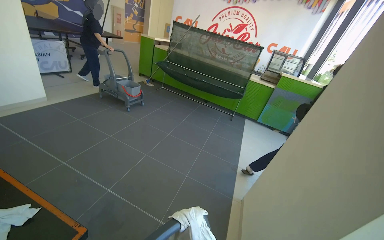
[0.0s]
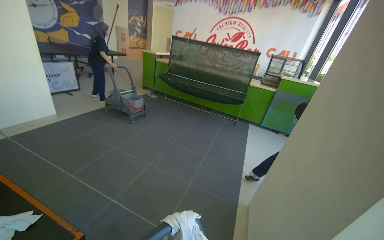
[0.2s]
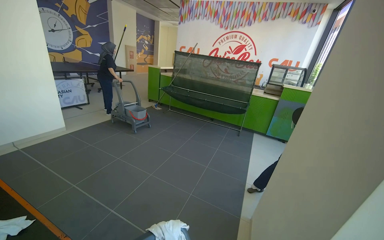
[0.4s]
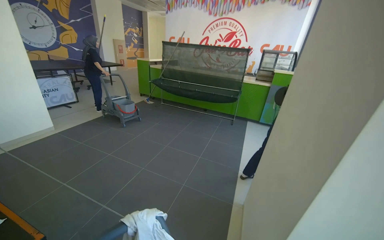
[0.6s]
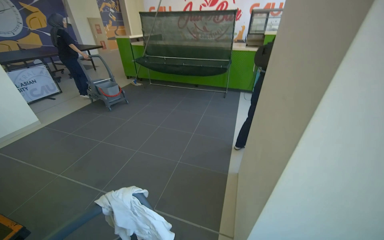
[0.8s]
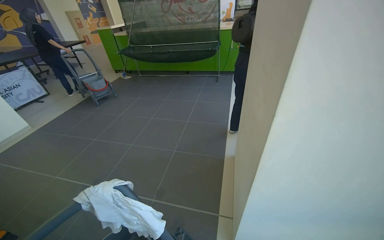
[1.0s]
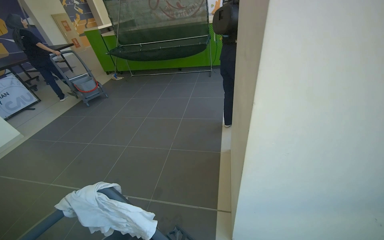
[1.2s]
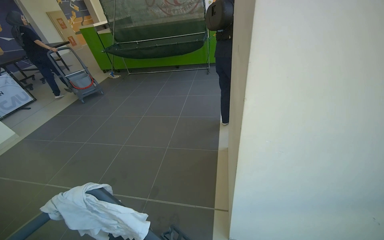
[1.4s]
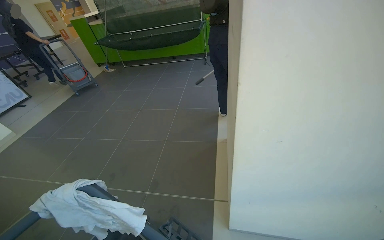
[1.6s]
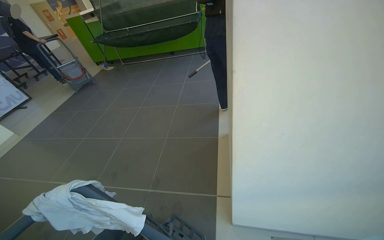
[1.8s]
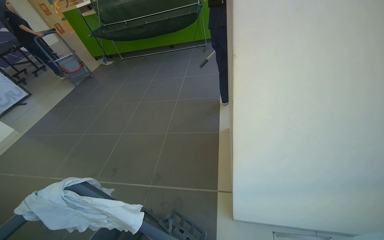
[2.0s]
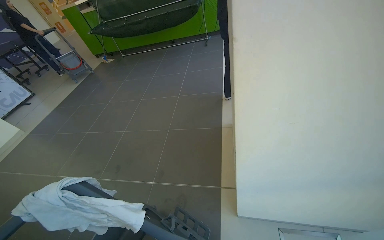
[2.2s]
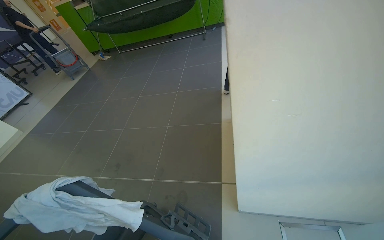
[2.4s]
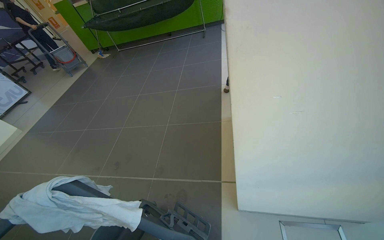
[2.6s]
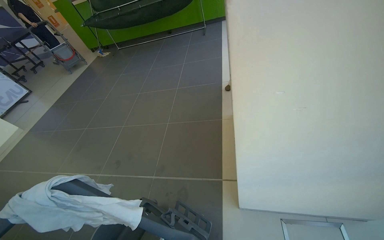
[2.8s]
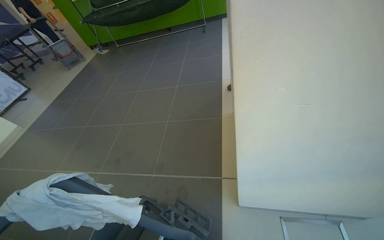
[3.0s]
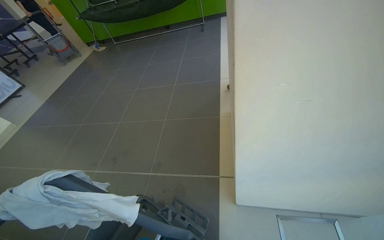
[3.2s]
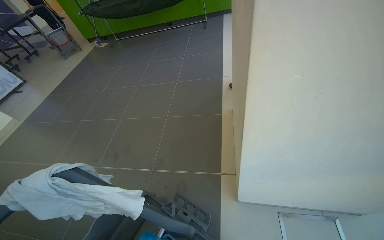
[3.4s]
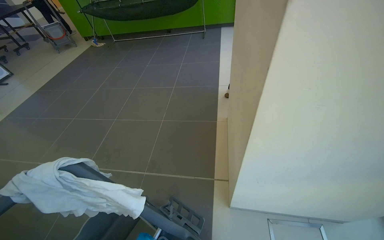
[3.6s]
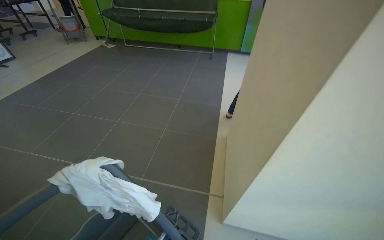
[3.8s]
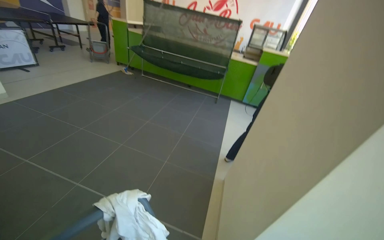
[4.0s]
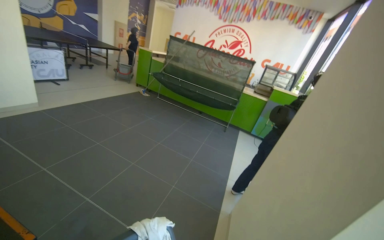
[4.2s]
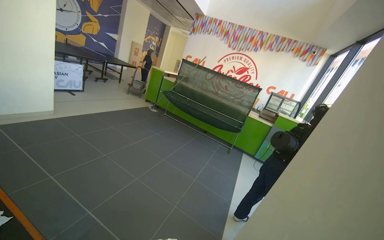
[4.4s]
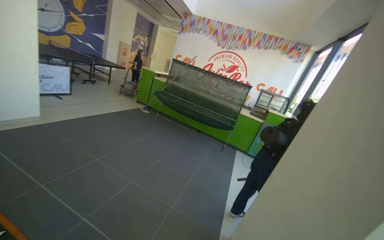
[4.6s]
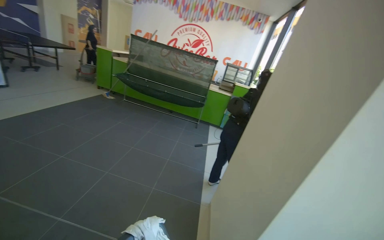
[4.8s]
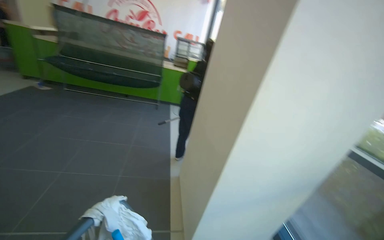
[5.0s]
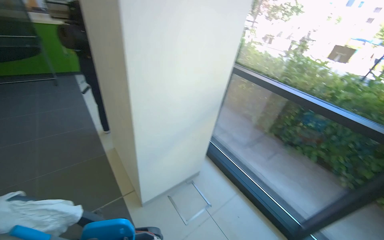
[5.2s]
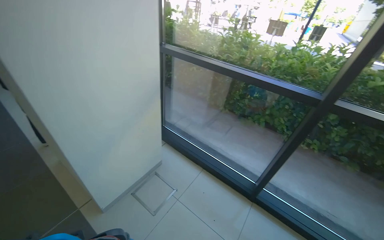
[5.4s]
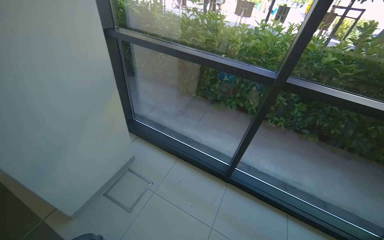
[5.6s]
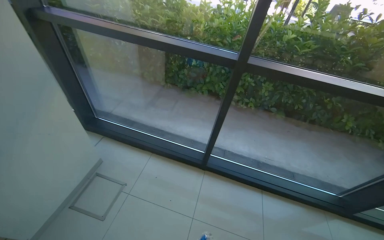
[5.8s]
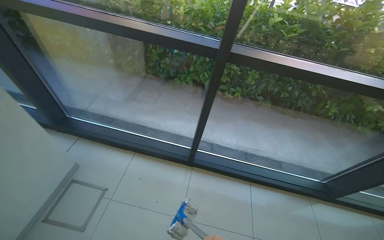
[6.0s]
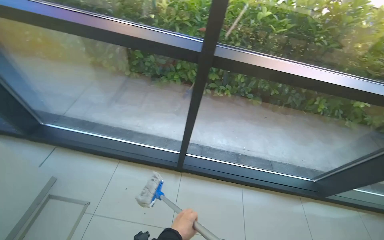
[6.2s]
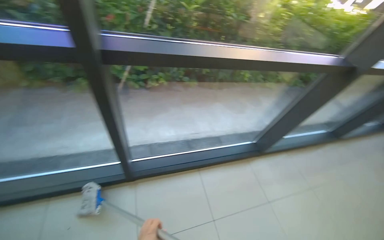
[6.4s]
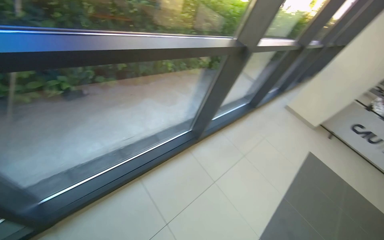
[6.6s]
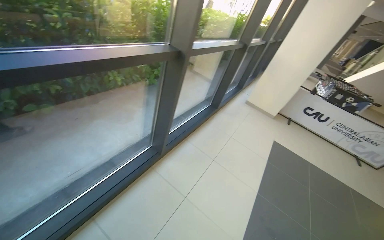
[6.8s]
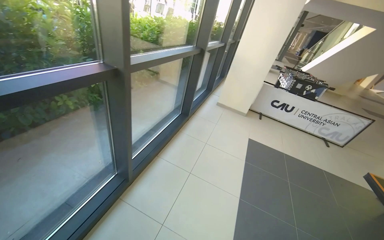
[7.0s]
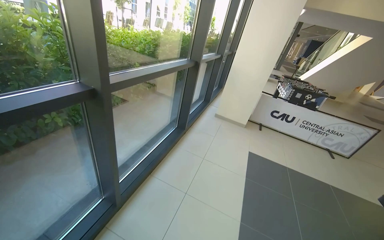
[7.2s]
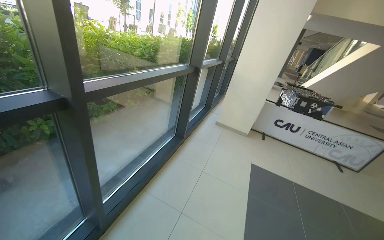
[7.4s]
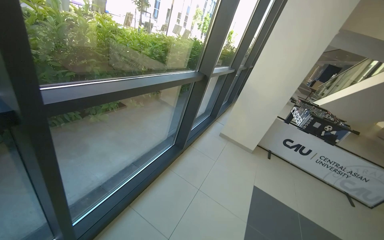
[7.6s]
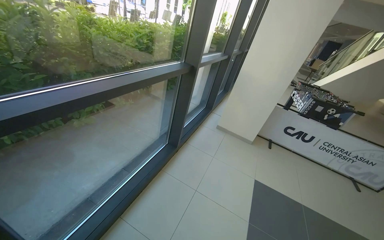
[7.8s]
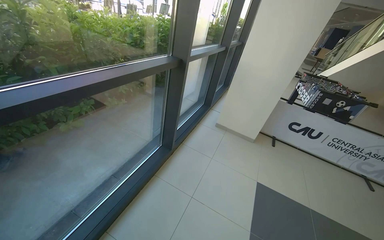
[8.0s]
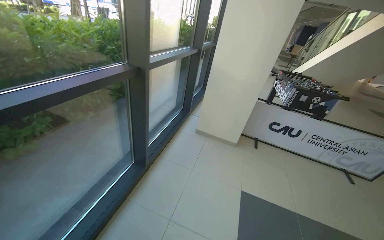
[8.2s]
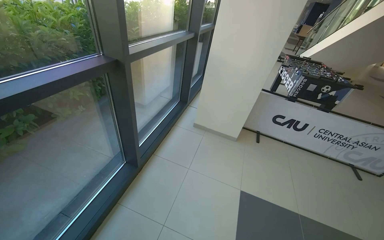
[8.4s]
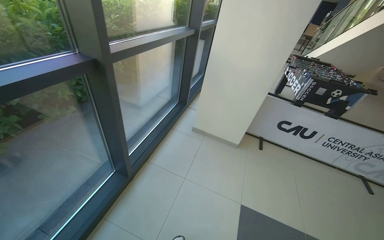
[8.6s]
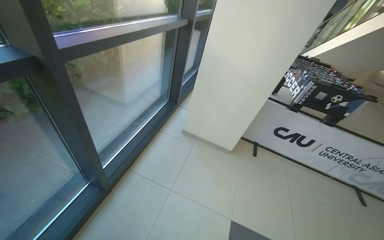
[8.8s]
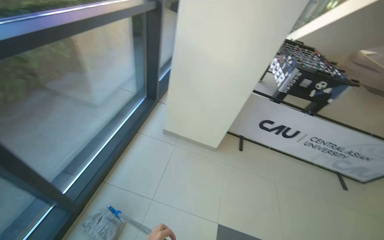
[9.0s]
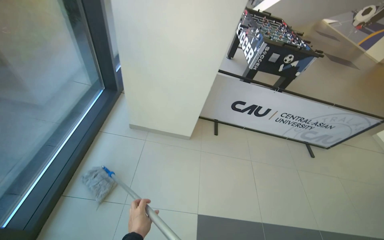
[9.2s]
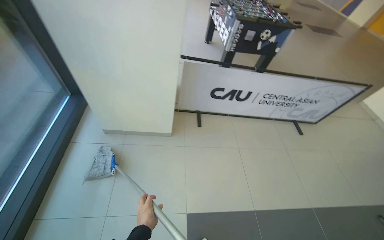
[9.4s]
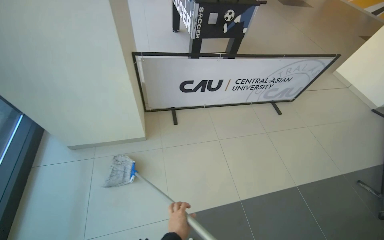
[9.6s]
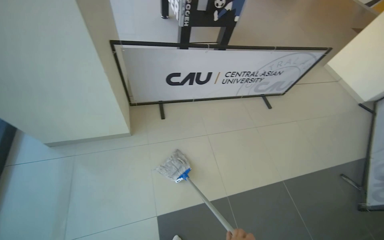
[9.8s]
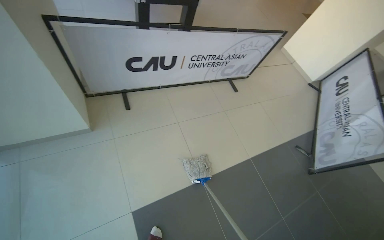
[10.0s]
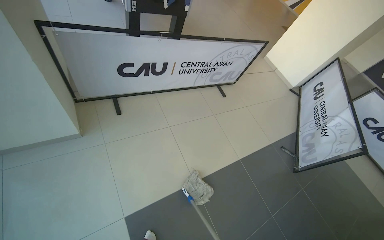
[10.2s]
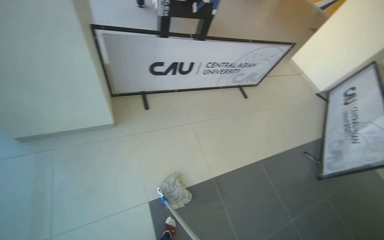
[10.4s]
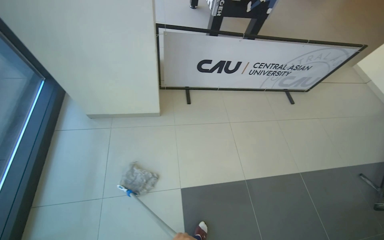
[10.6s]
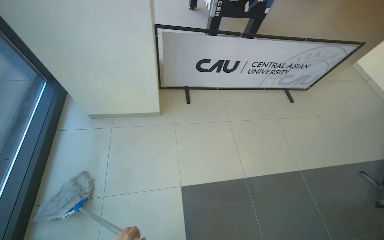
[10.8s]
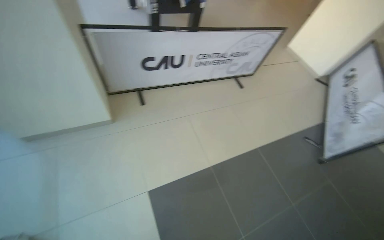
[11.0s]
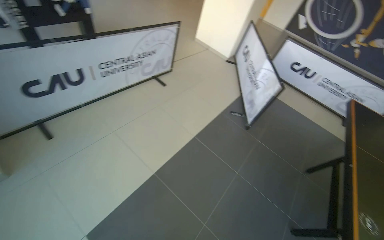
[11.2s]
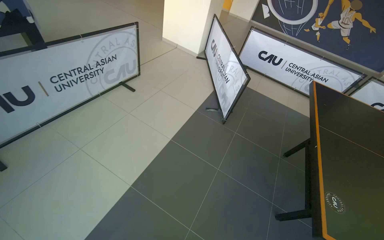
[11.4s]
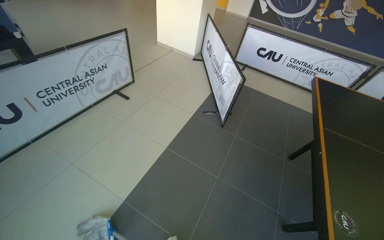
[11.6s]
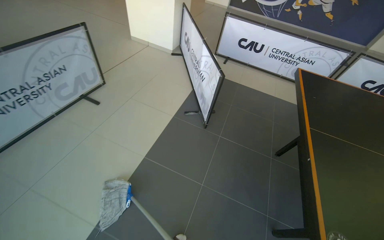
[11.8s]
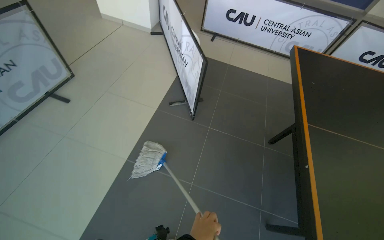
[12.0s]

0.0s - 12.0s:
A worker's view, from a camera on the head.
Job: mopping floor.
The whole recording: Mopping tiled floor. The worker mops the tiled floor with a mop and bucket.
0.0s - 1.6s: The camera travels to the right, roughly 60 cm. The scene rotates counterclockwise by approximately 25 degrees.
3.0s - 4.4s: The head travels roughly 60 cm. The camera pitches upward, by roughly 35 degrees. The scene turns some 35 degrees clockwise in the picture.
4.4s - 6.0s: The camera is carried about 90 cm. The head rotates approximately 100 degrees to the right. The camera pitches downward, by about 50 degrees.
6.0s - 7.6s: The wearer moves about 1.5 m. The wearer's head swings approximately 70 degrees to the right.
7.6s - 9.0s: The camera travels roughly 1.5 m. The view tips downward by approximately 20 degrees.
9.0s - 10.4s: The camera travels approximately 50 cm. The wearer looks some 35 degrees further to the right. The wearer looks about 20 degrees further downward.
10.4s - 12.0s: The wearer moves some 1 m. The wearer's head swings about 50 degrees to the right.

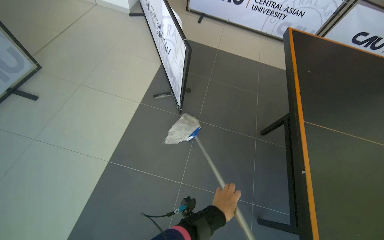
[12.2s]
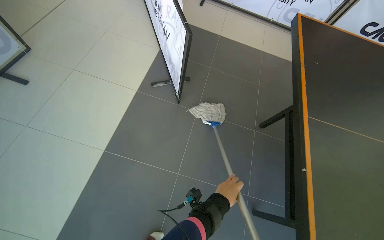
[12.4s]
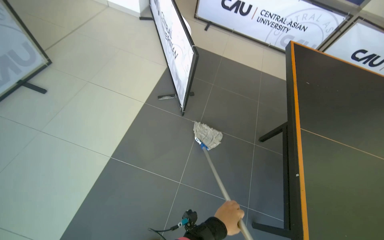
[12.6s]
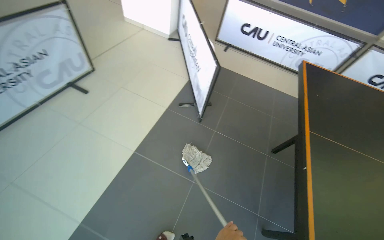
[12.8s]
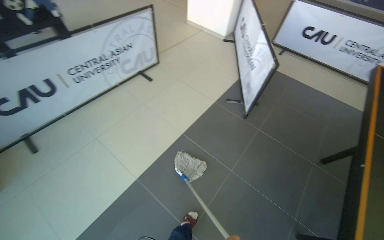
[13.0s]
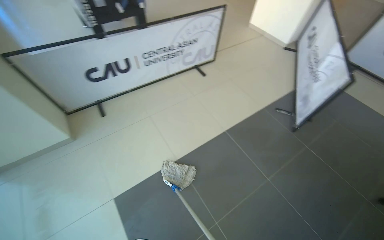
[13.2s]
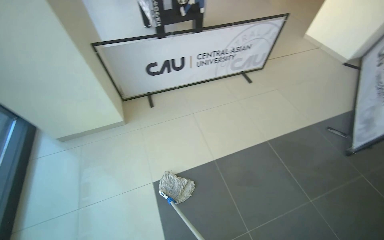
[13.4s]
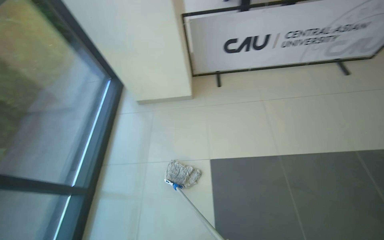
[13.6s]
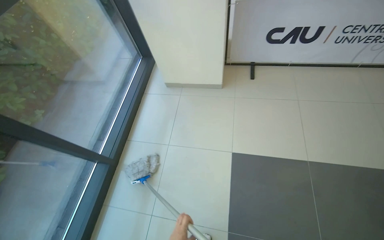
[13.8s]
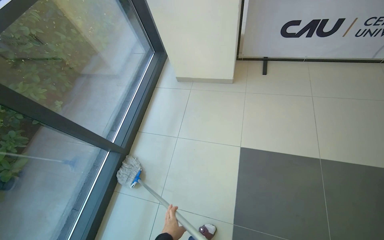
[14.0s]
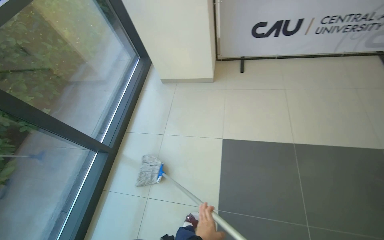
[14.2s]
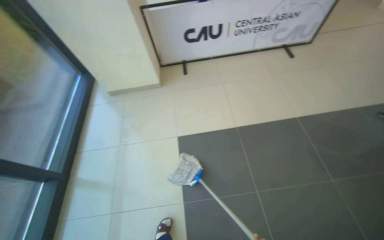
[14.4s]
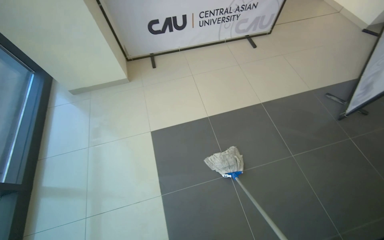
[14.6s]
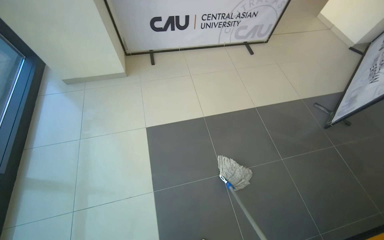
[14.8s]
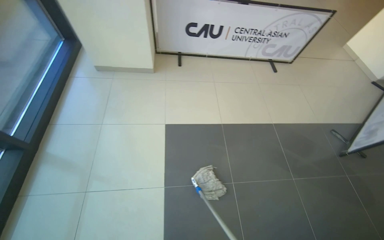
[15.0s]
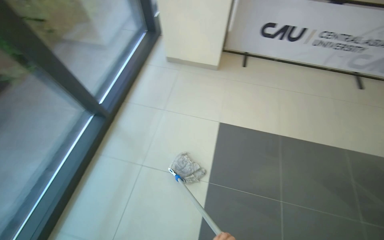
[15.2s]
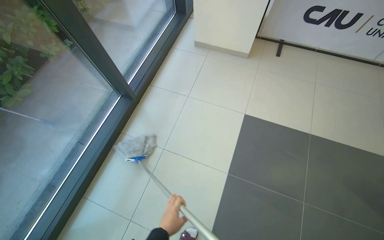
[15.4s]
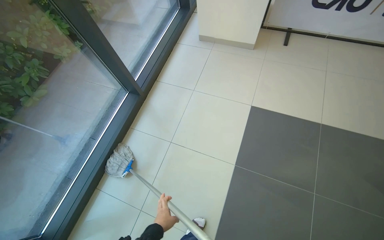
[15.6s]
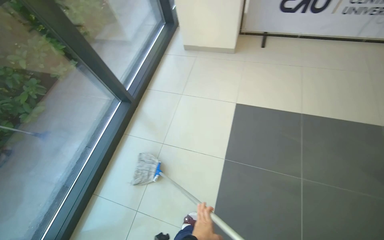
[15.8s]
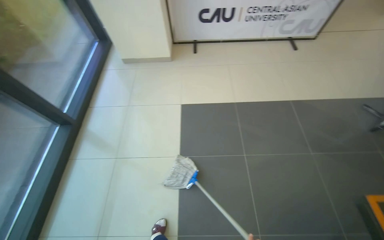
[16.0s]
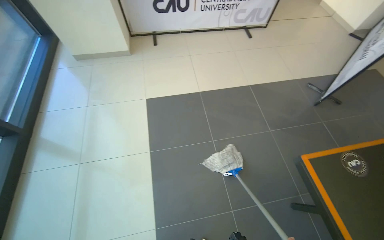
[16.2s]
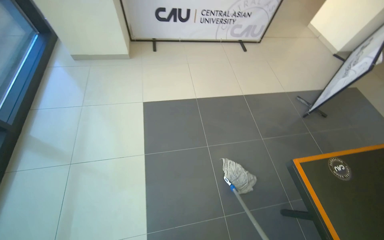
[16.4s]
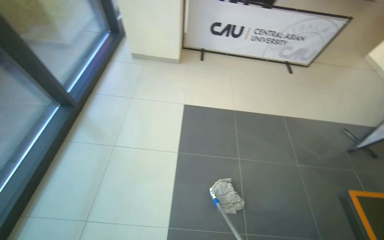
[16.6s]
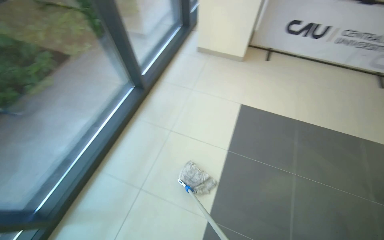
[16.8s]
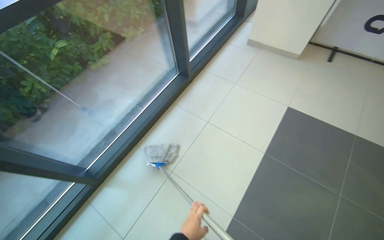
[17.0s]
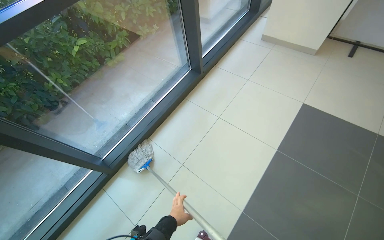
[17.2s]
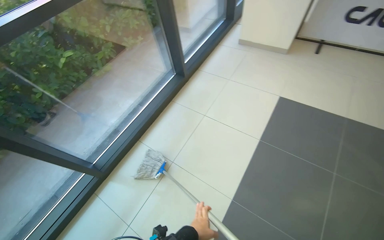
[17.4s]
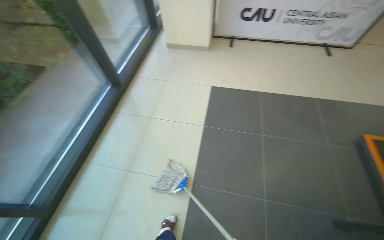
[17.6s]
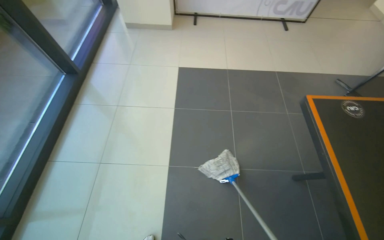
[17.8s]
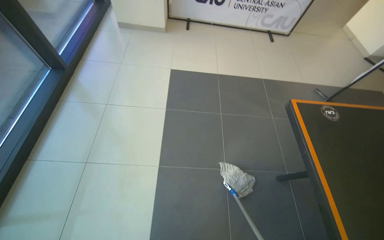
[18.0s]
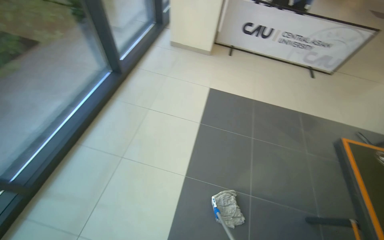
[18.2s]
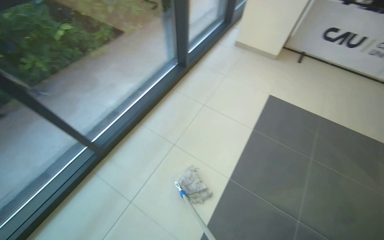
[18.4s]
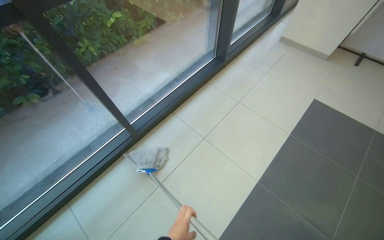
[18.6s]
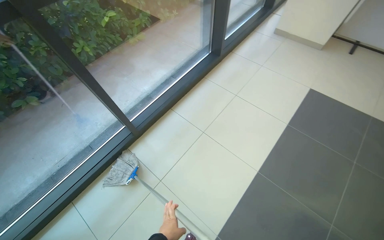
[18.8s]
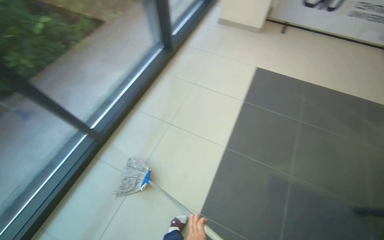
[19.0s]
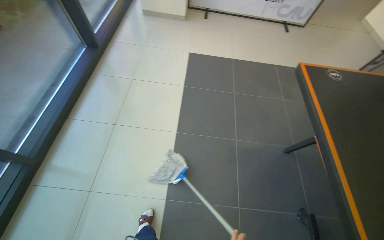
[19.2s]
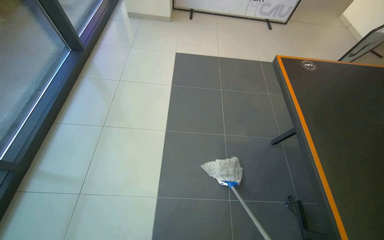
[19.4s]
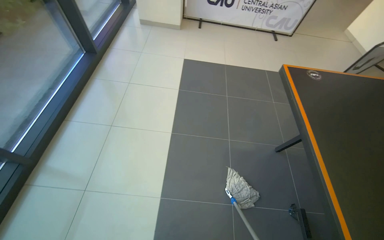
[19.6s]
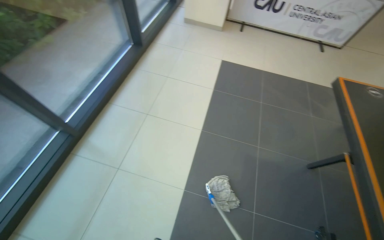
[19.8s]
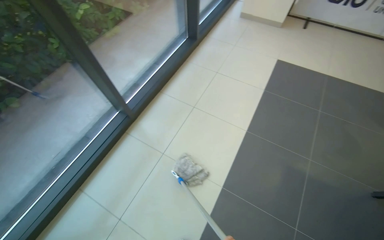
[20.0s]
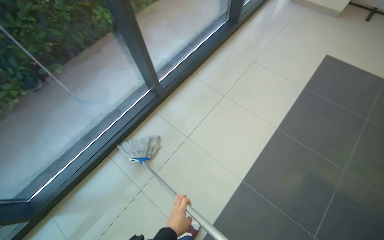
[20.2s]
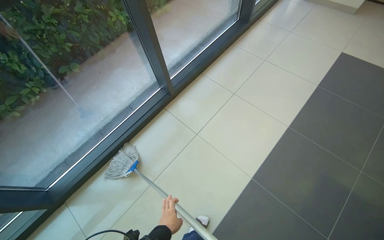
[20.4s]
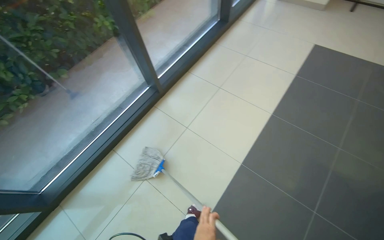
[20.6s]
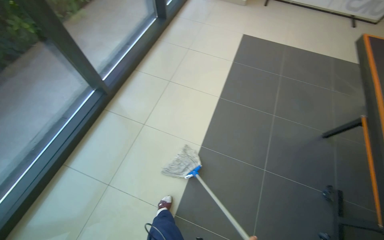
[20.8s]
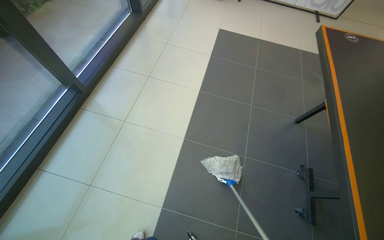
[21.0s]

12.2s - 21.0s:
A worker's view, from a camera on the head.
Job: mopping floor.
The whole recording: Mopping tiled floor. The worker mops the tiled floor with a mop and bucket.
12.2s - 13.6s: The camera is carried some 1 m. The wearer's head swings roughly 75 degrees to the left.
13.6s - 15.2s: The camera is carried approximately 40 cm.
19.6s - 21.0s: The wearer moves some 40 cm.
